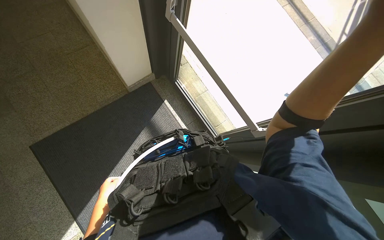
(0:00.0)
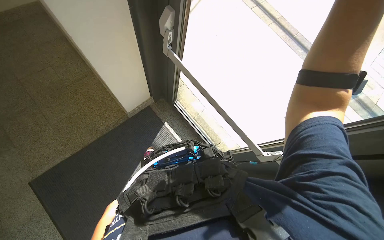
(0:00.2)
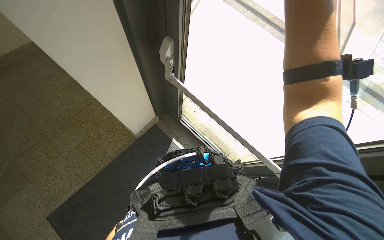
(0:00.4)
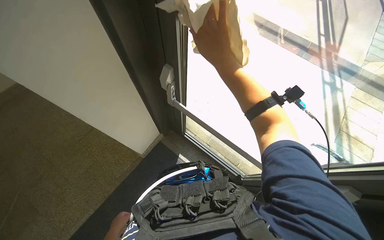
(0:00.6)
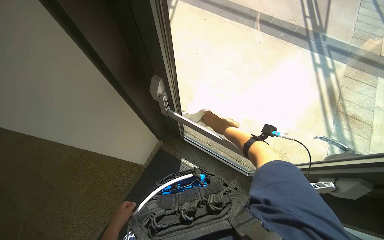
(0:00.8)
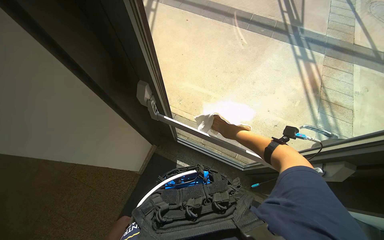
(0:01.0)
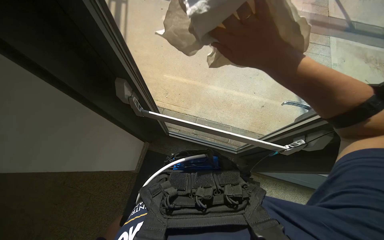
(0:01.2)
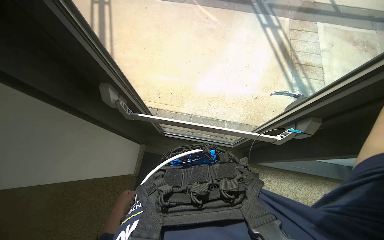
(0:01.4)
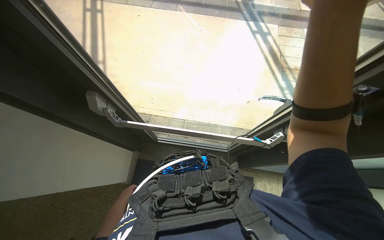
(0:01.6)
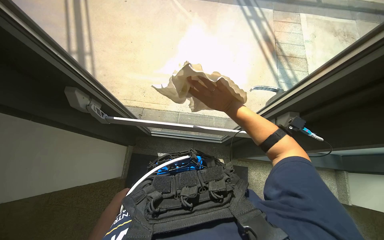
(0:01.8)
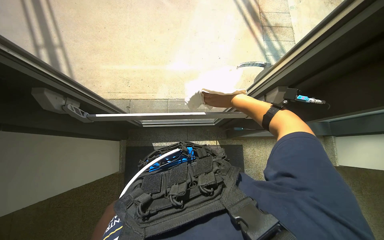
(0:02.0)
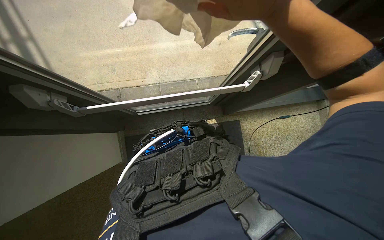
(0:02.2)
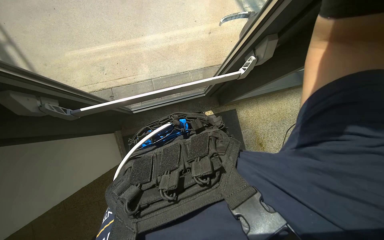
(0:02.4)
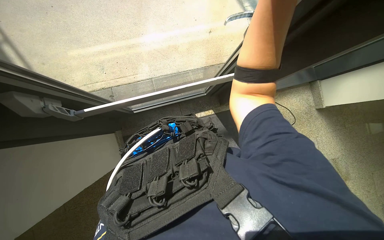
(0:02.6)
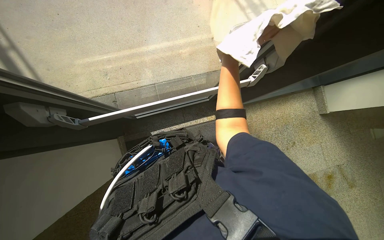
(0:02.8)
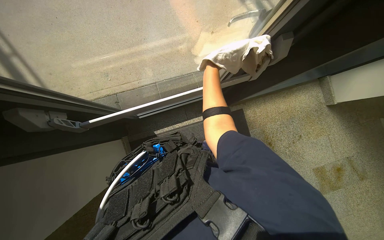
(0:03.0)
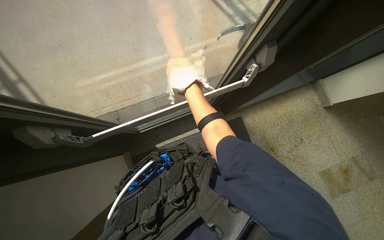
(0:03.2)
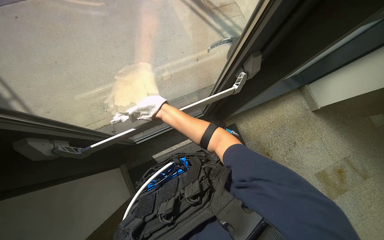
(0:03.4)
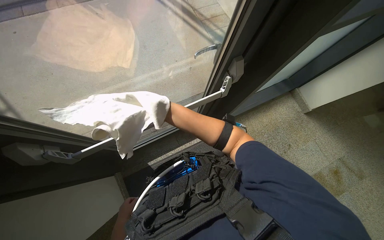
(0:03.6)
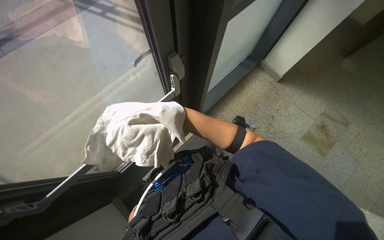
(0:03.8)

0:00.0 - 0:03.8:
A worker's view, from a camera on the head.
Job: wiping surfaces.
The whole recording: Wiping office surfaces. The worker wipes various office surfaces, including glass partitions and walls, with a white cloth.
0:00.0 - 0:01.2: Everything in view rotates about 40 degrees counterclockwise.
0:01.2 - 0:02.6: The view tips downward by roughly 20 degrees. The scene turns roughly 25 degrees counterclockwise in the picture.
0:02.6 - 0:03.8: The scene turns approximately 30 degrees counterclockwise in the picture. The right hand goes nearer and farther, roughly 35 cm each way, reversing 3 times.

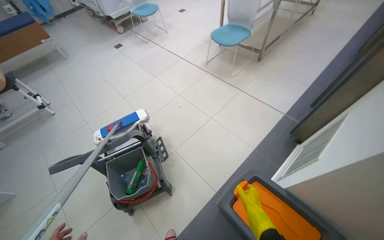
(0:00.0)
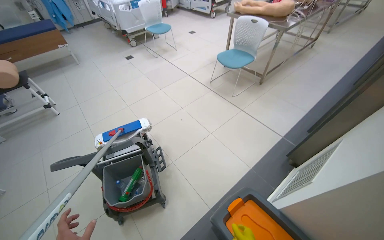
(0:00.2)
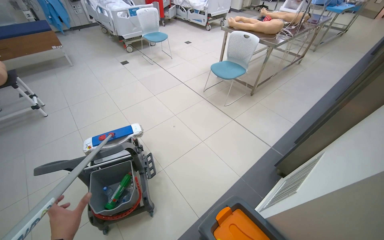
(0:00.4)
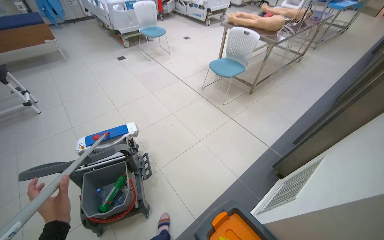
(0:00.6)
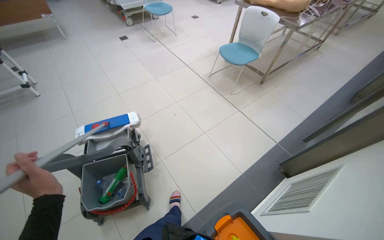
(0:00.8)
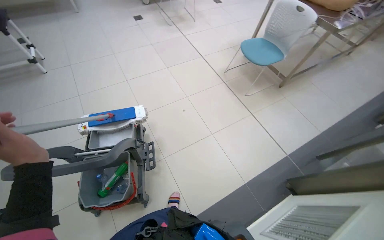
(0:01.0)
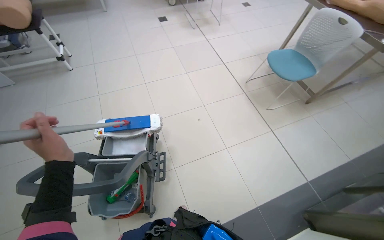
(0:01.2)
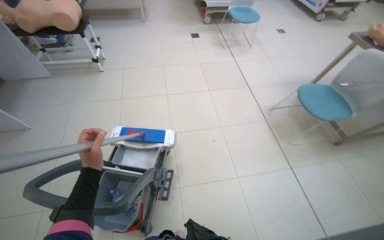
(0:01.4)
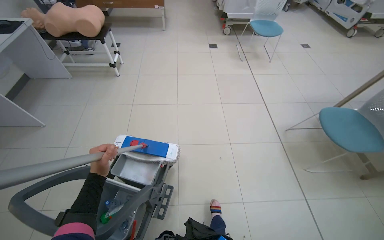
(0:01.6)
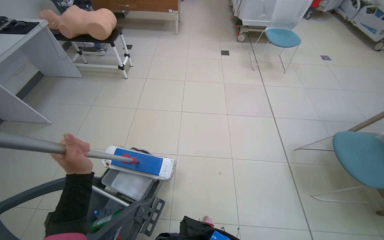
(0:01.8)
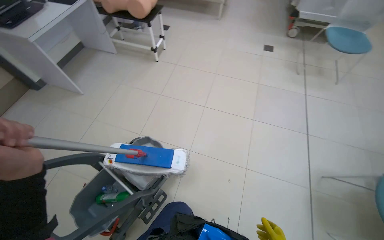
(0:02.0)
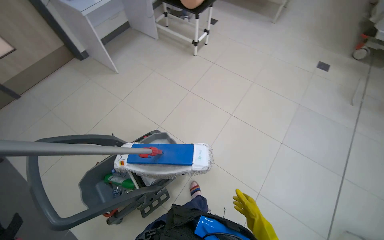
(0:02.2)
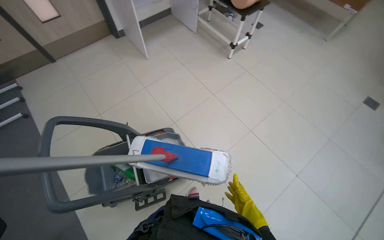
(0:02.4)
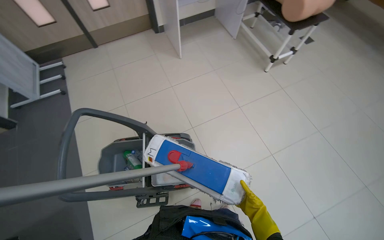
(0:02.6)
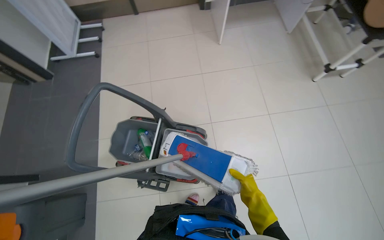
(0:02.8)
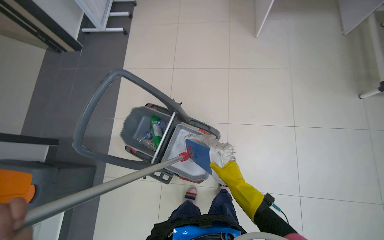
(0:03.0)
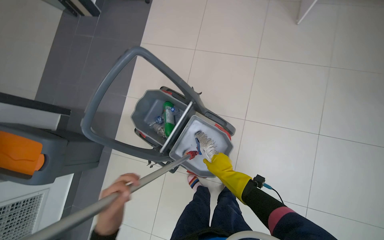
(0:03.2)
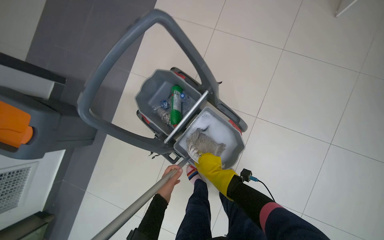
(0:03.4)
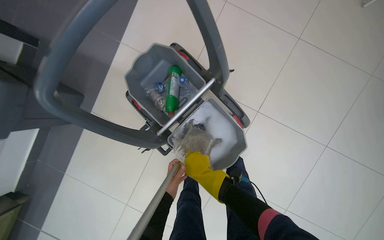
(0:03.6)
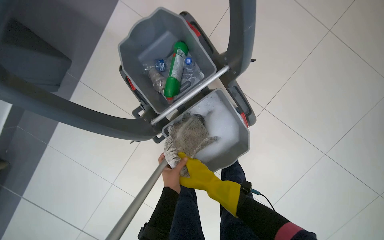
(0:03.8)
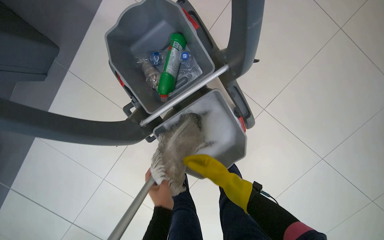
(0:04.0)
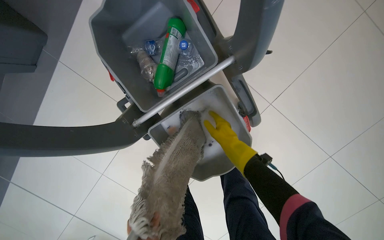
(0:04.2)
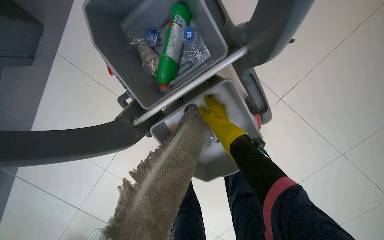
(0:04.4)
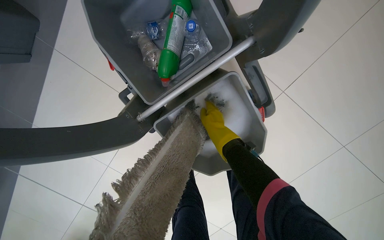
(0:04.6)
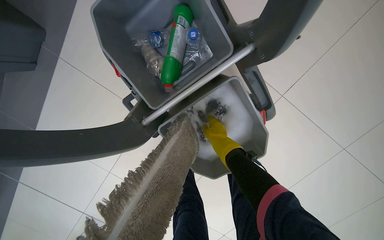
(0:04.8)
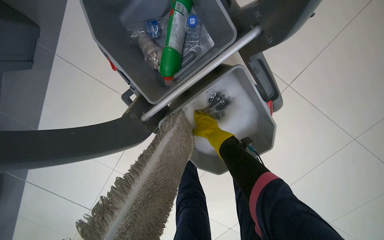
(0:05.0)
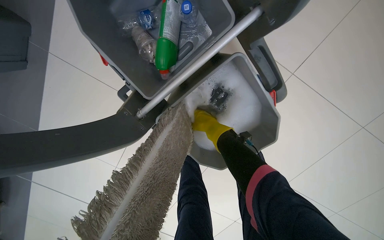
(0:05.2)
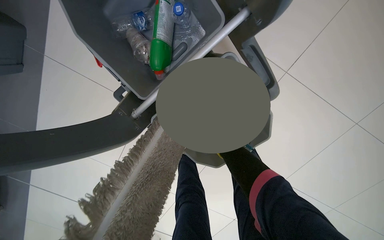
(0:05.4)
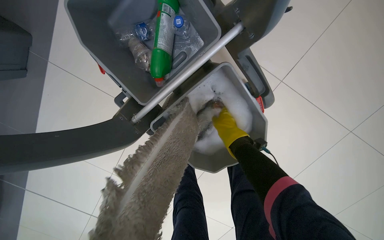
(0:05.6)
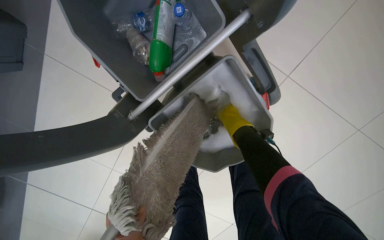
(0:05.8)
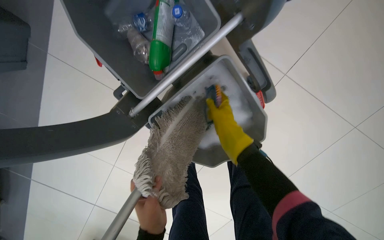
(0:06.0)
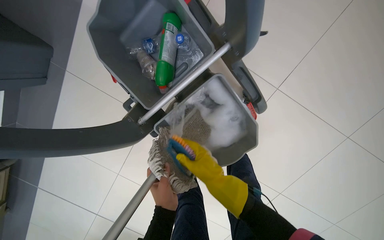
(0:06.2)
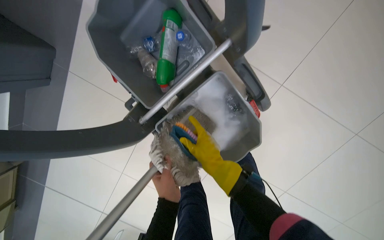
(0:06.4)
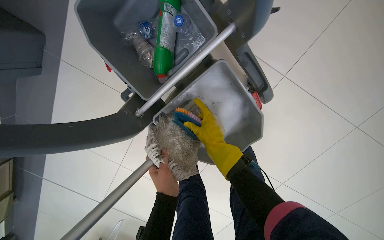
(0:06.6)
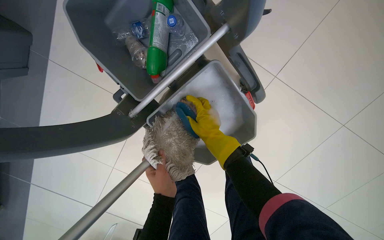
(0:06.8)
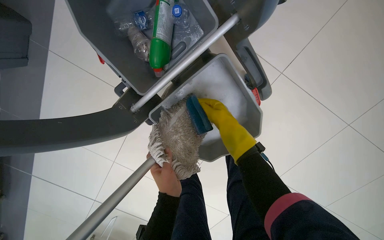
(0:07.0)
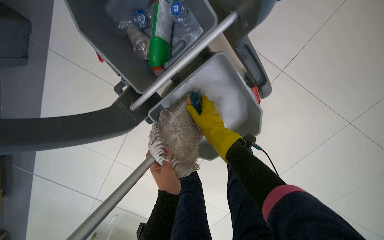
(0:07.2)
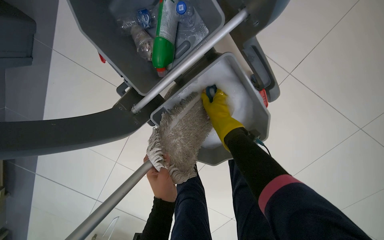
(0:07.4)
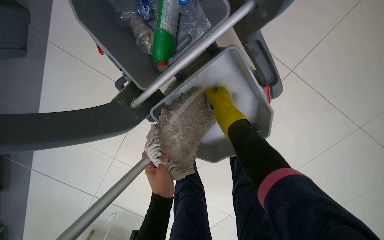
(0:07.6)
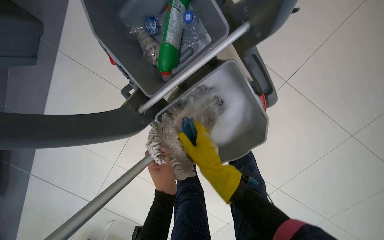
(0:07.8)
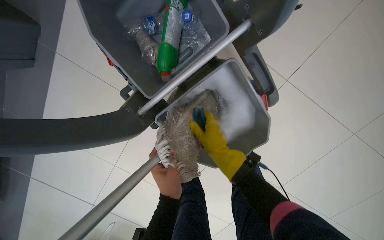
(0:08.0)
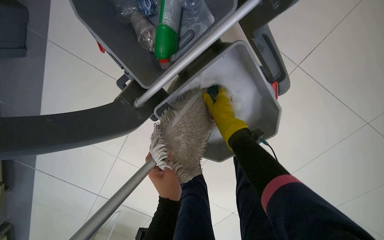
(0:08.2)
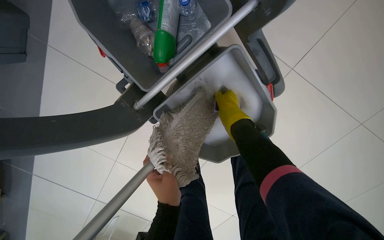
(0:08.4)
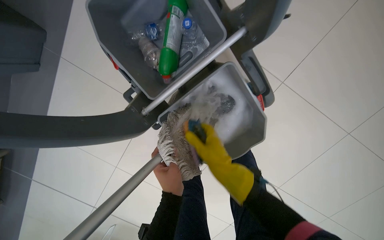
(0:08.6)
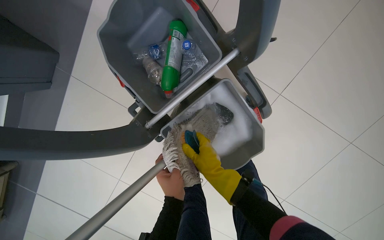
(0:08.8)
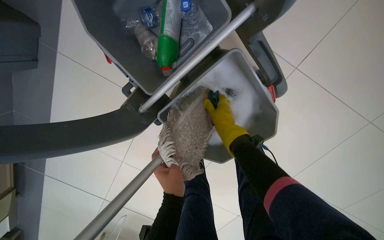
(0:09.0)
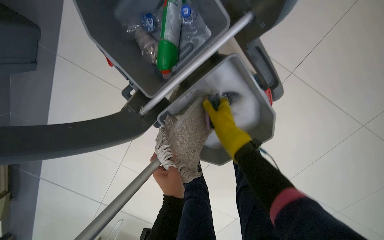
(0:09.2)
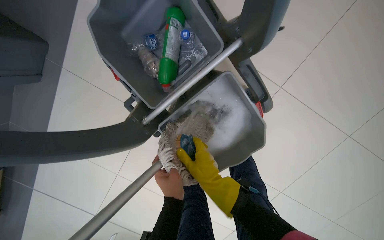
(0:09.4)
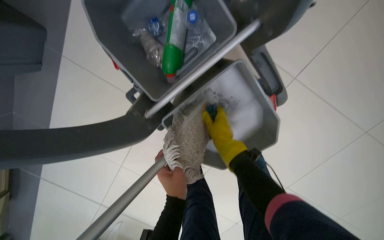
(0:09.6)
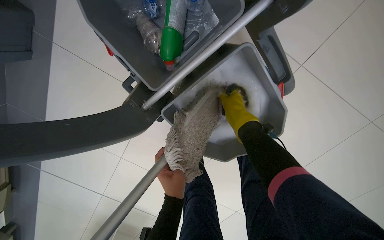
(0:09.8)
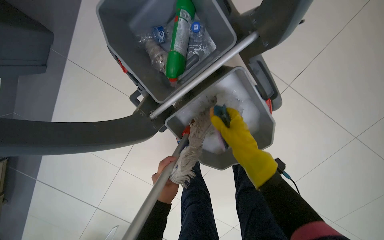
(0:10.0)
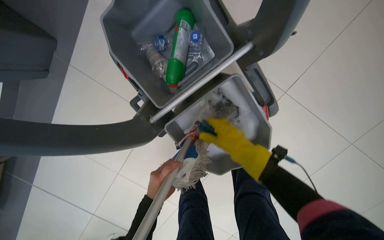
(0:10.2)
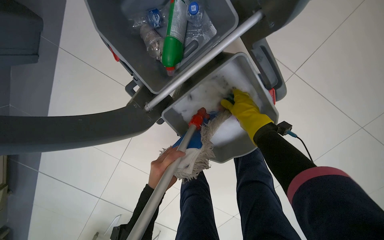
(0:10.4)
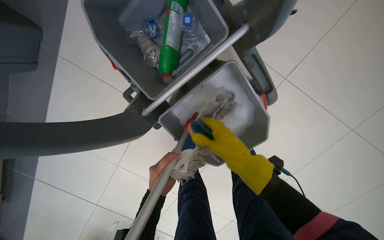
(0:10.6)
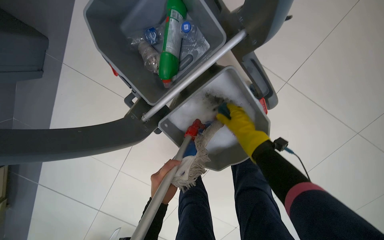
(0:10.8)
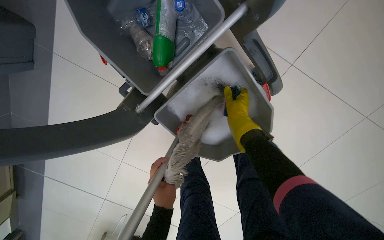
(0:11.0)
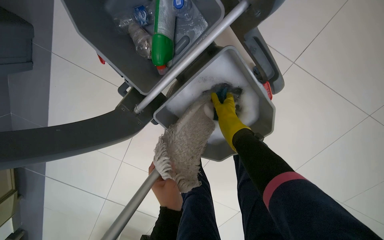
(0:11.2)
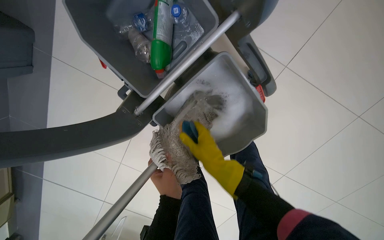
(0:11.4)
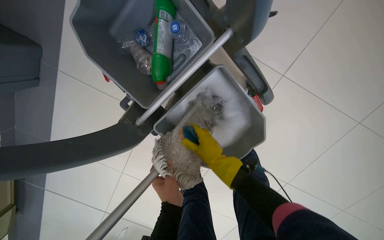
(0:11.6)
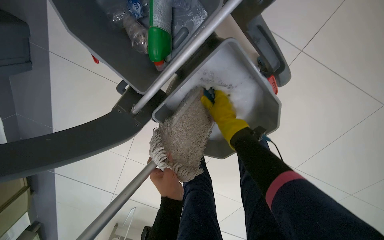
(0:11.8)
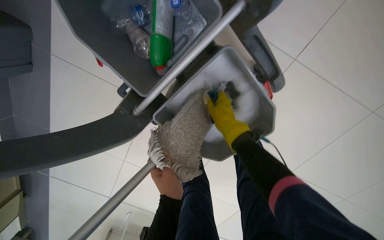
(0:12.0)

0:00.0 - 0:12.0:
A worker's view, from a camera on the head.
Job: mopping floor.
The whole recording: Mopping floor. The worker dips and wrings the mop in the bucket, then mops the floor of the room.
0:00.0 - 0:01.6: The camera travels about 60 cm. The head rotates roughly 45 degrees to the left.
0:01.6 - 0:03.0: The camera is carried roughly 60 cm. The wearer's head swings roughly 95 degrees to the left. The view tips downward by roughly 20 degrees.
0:03.0 - 0:04.4: The camera is carried roughly 60 cm. The view tilts about 35 degrees downward. Everything in view rotates about 30 degrees clockwise.
0:04.4 - 0:06.0: The right hand goes farther from the camera and returns, some 15 cm each way.
0:06.0 - 0:07.6: The right hand goes down the picture and returns, approximately 10 cm each way.
0:07.6 - 0:09.0: The right hand swings up and down the picture, about 20 cm each way, with 3 reversals.
0:09.0 - 0:10.4: The right hand moves approximately 10 cm down the picture and comes back.
0:10.4 - 0:12.0: The right hand goes up and down the picture, some 15 cm each way, reversing 3 times.

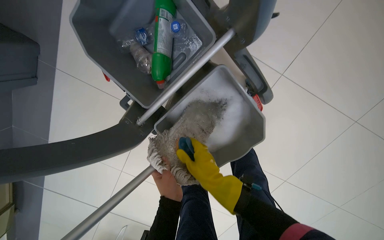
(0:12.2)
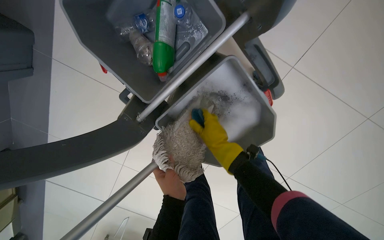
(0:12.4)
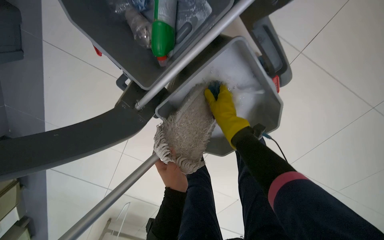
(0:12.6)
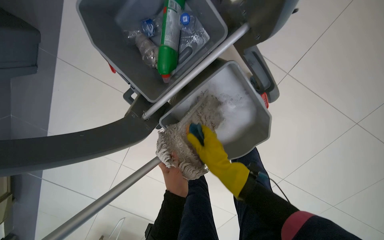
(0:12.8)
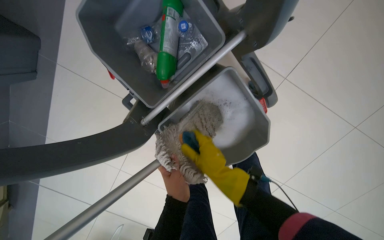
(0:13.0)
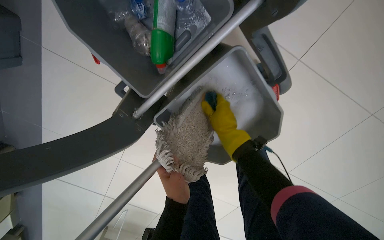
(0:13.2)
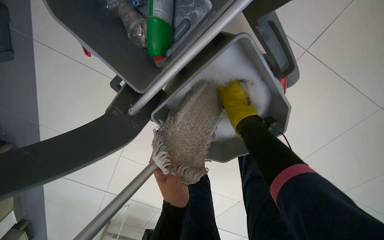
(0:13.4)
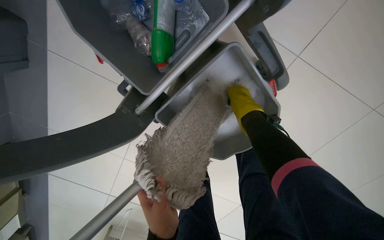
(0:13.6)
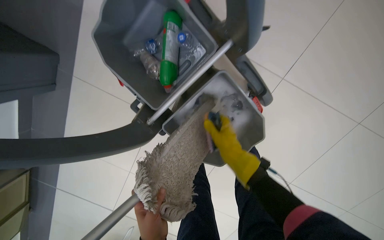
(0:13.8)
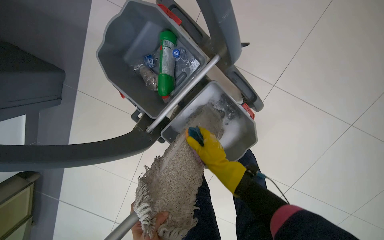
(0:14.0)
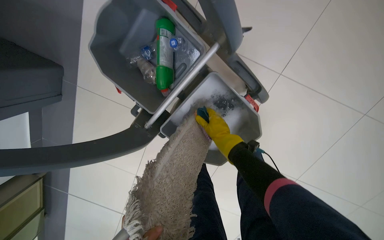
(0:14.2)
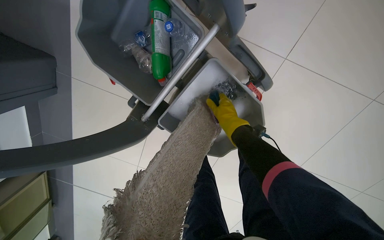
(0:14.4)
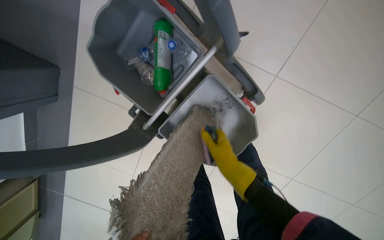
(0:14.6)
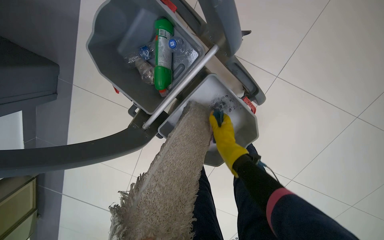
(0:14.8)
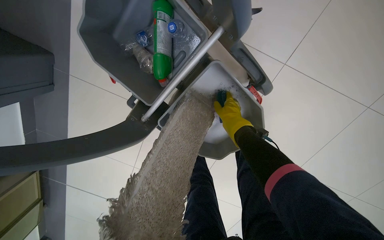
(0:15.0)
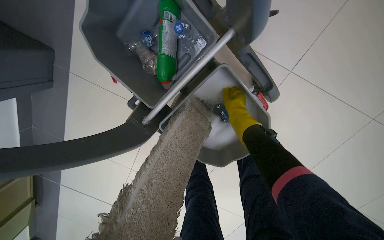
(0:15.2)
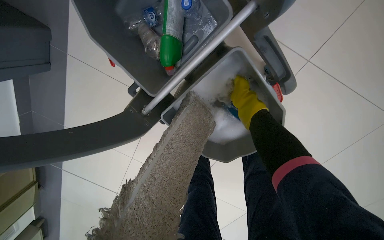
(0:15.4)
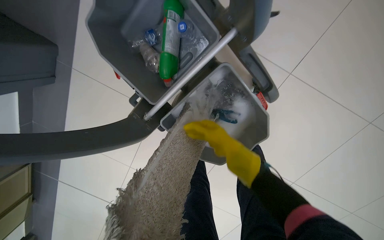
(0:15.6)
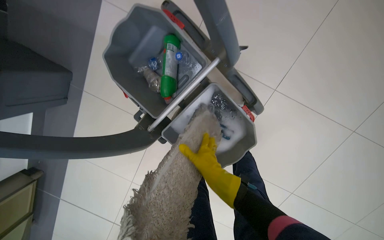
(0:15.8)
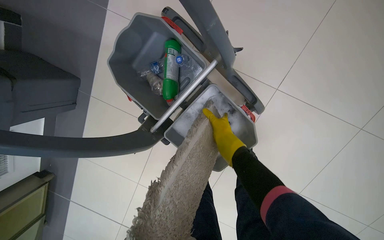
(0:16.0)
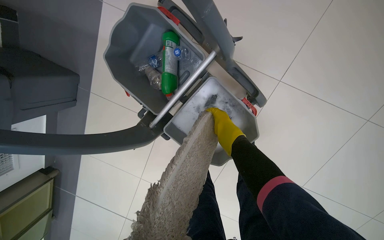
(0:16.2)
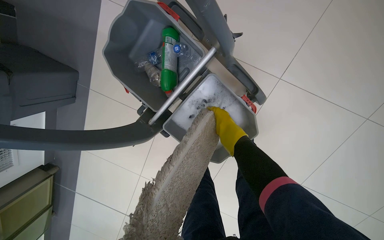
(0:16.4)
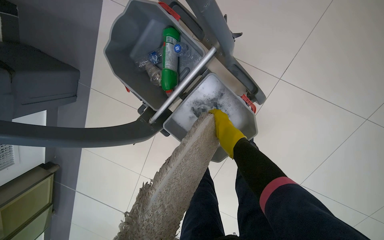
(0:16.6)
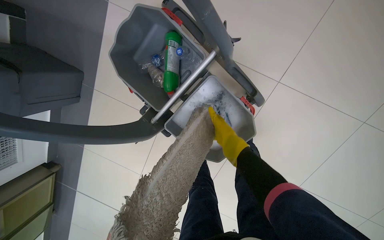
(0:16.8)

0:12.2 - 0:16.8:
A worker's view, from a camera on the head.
Job: mopping floor.
The whole recording: Mopping floor. The worker dips and wrings the mop in the bucket, then mops the floor of the room.
0:12.2 - 0:13.8: The right hand swings up and down the picture, roughly 20 cm each way, with 3 reversals.
0:13.8 - 0:15.2: The right hand swings up and down the picture, some 15 cm each way, with 2 reversals.
0:15.2 - 0:16.8: The right hand travels down the picture and back again, approximately 15 cm each way.
